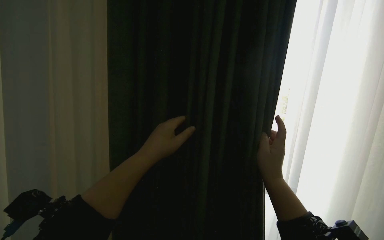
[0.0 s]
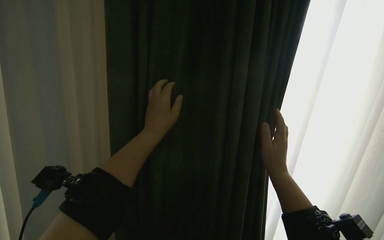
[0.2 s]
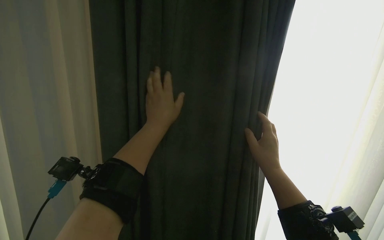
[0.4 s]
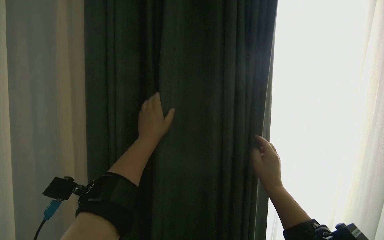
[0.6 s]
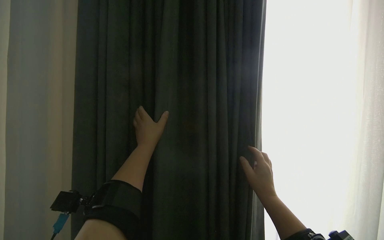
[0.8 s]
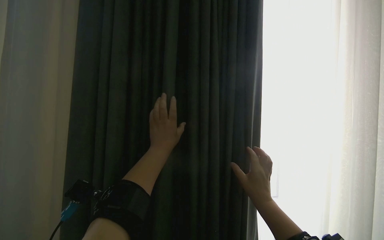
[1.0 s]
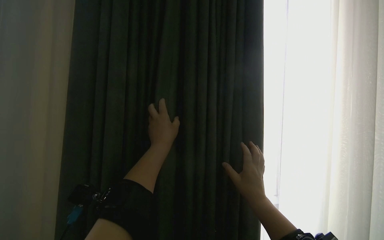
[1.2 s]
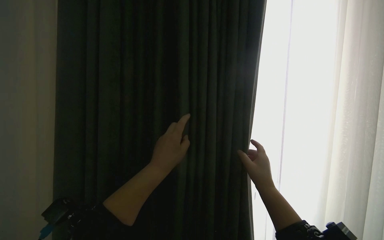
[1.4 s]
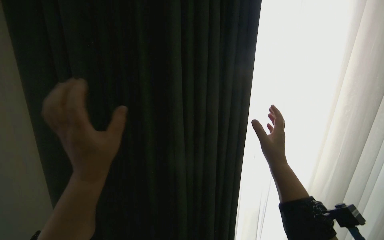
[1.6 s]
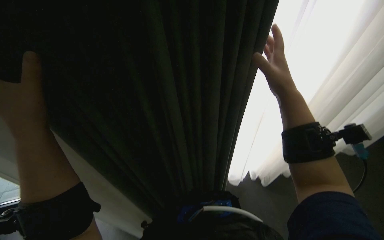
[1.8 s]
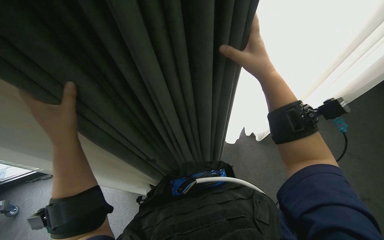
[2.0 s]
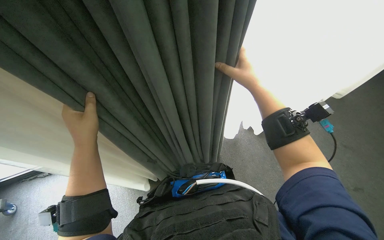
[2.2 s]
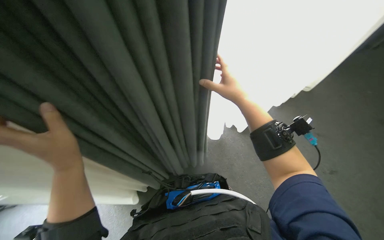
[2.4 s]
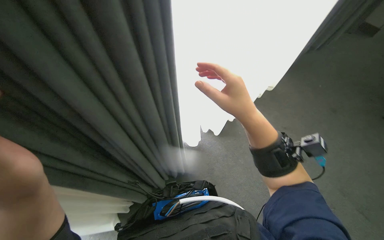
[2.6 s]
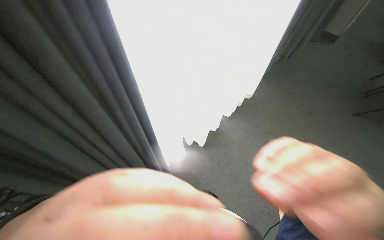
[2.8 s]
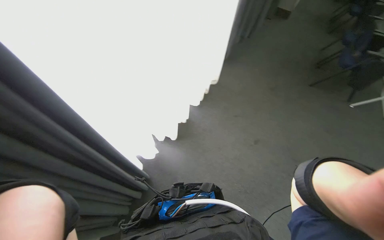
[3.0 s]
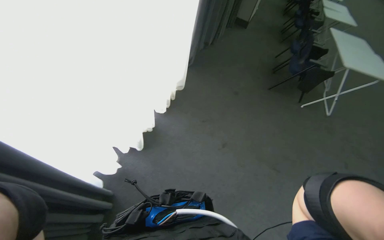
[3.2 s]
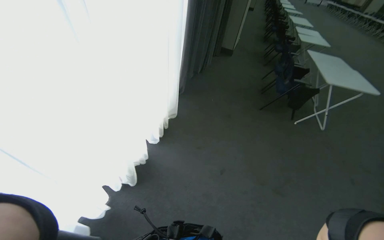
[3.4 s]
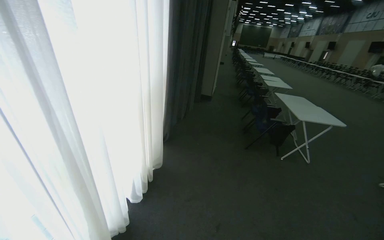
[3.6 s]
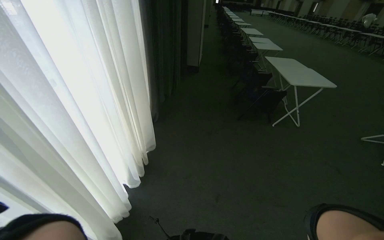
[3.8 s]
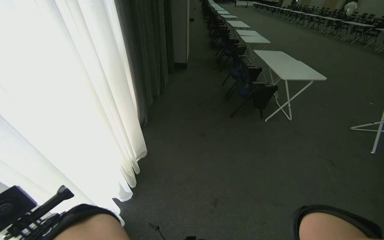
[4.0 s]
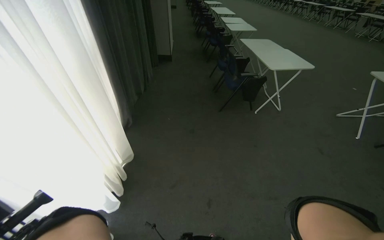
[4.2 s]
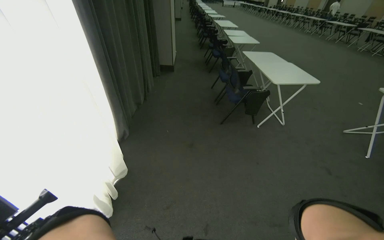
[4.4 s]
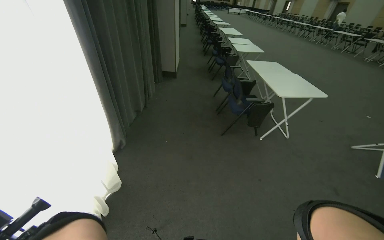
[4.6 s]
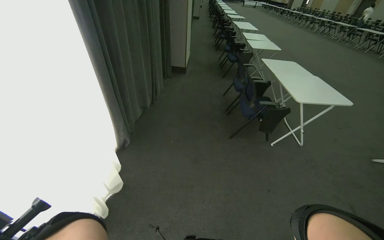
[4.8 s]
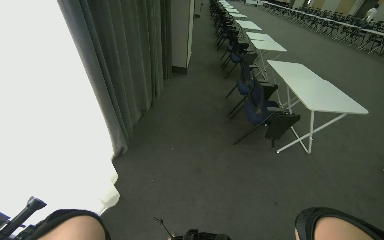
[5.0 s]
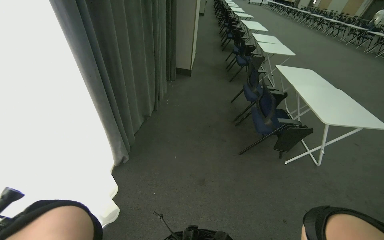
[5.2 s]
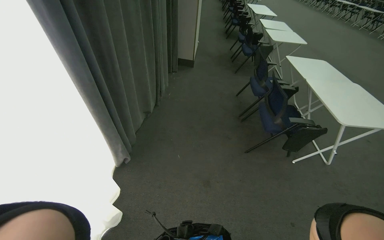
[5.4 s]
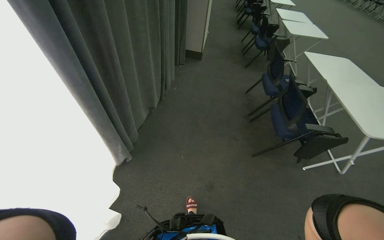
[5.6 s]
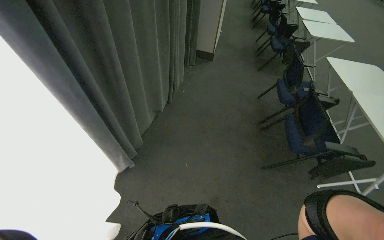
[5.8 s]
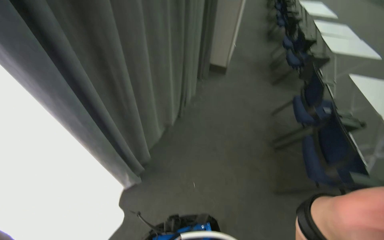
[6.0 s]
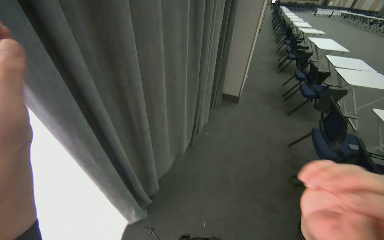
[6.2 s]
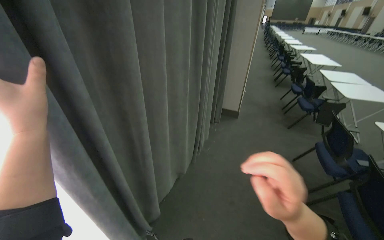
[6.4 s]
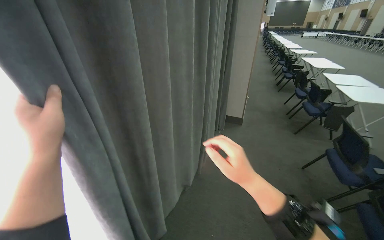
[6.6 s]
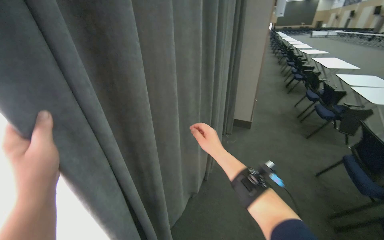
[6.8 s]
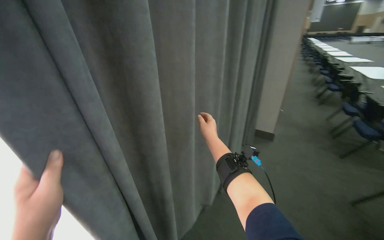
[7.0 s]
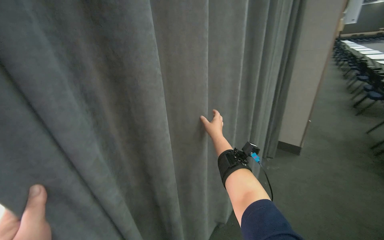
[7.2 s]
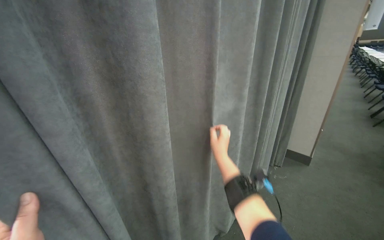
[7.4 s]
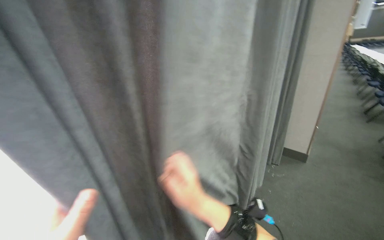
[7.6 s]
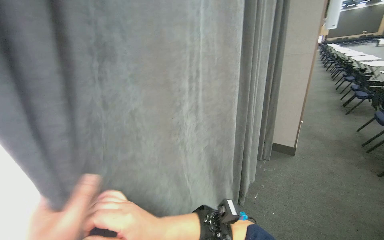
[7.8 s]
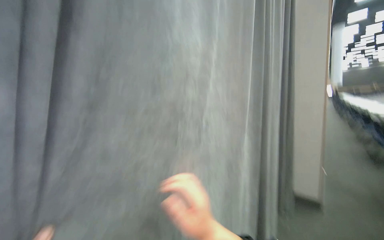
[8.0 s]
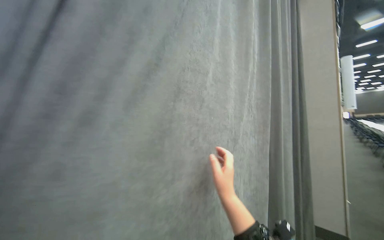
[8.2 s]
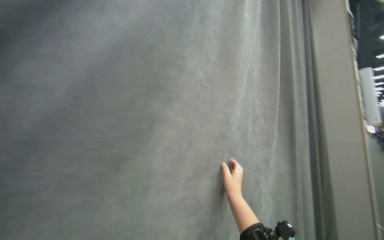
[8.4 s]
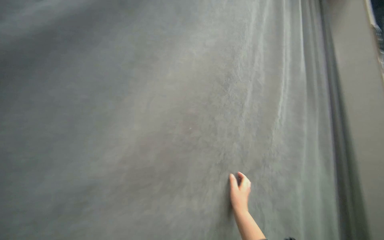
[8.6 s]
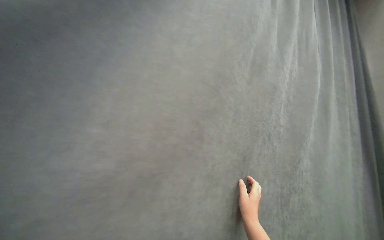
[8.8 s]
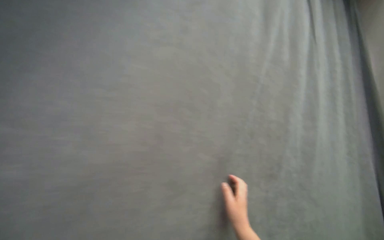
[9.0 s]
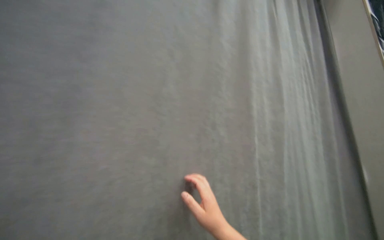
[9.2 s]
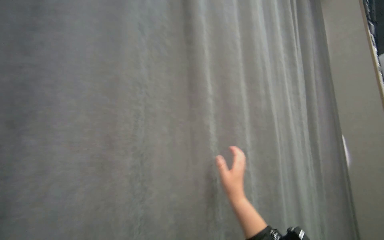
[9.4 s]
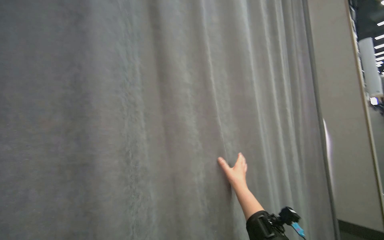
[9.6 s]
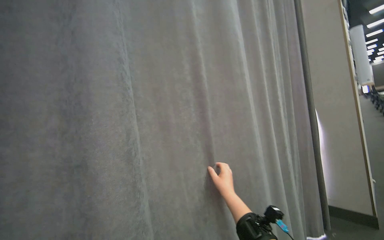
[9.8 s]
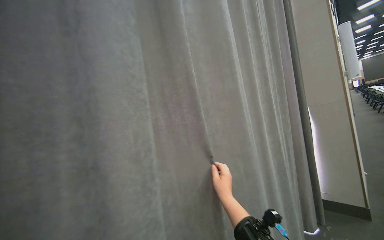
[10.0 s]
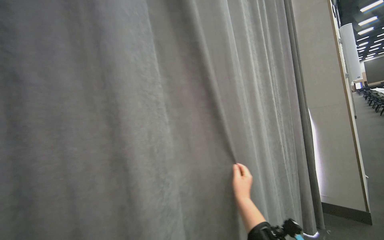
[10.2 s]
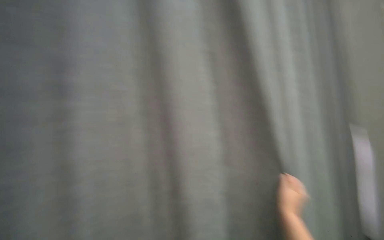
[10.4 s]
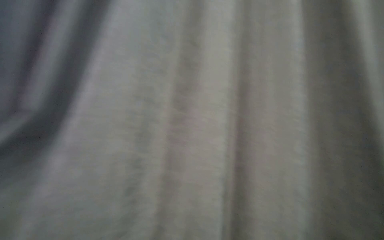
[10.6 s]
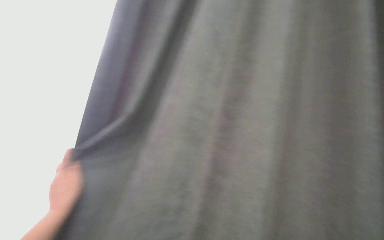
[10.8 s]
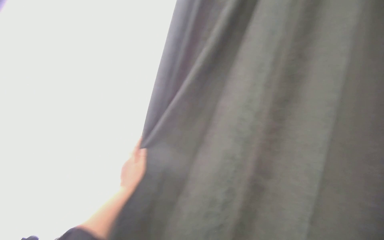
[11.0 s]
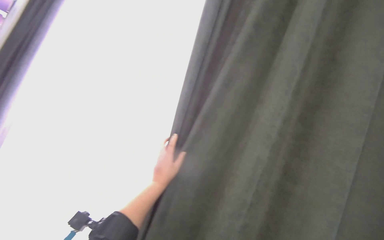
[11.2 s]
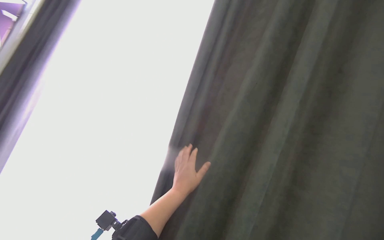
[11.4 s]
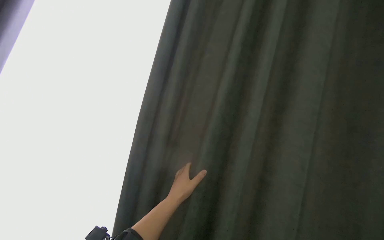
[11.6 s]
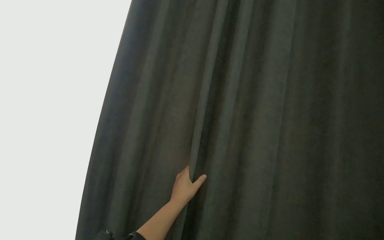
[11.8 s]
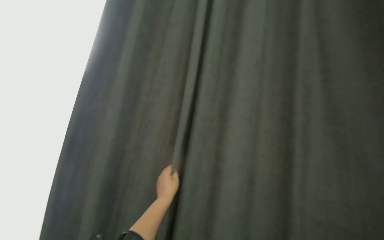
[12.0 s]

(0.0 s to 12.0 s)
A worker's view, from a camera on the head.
Job: organizing items.
The whole recording: Pulling room curtains. The worker pulls and adjusts the grey and white curtains across the window.
0.0 s - 1.6 s: The camera pitches downward, by approximately 30 degrees.
1.6 s - 3.0 s: The wearer looks roughly 40 degrees further to the right. The view tilts approximately 40 degrees downward.
3.0 s - 4.4 s: The camera is carried about 70 cm. The wearer looks some 35 degrees further to the right. The camera pitches upward, by roughly 15 degrees.
4.4 s - 6.0 s: The camera travels approximately 1 m. The head turns to the left by roughly 20 degrees.
6.0 s - 7.6 s: The view swings about 25 degrees to the left. The view tilts approximately 25 degrees upward.
9.0 s - 10.4 s: The right hand shifts approximately 25 cm to the right.
10.4 s - 12.0 s: The head turns to the left by some 30 degrees.

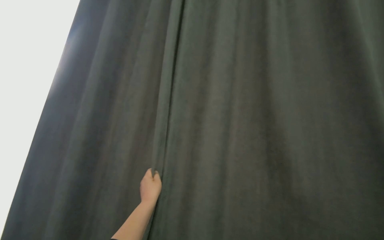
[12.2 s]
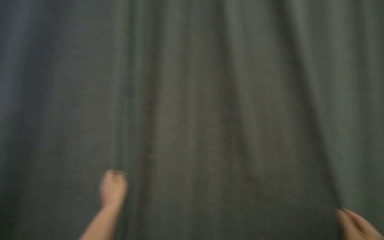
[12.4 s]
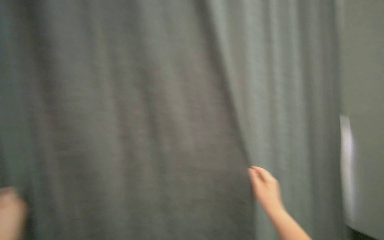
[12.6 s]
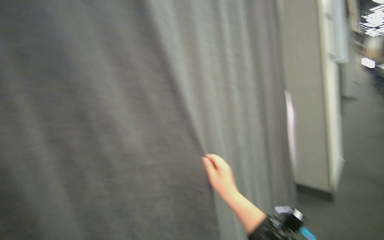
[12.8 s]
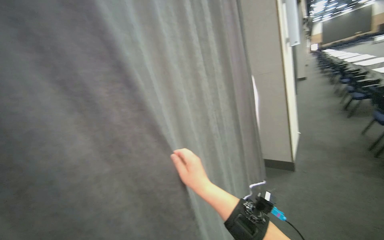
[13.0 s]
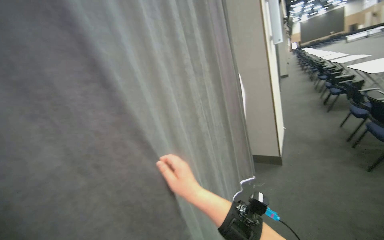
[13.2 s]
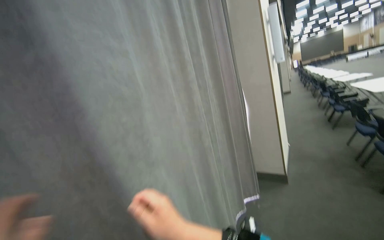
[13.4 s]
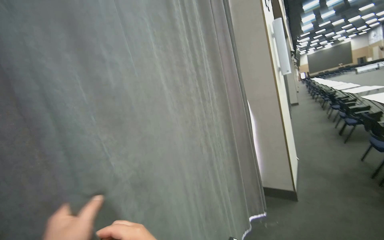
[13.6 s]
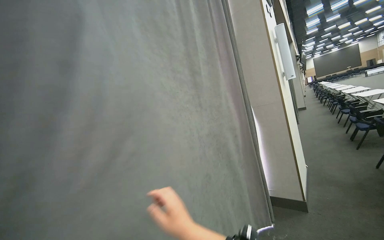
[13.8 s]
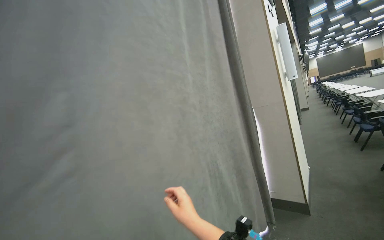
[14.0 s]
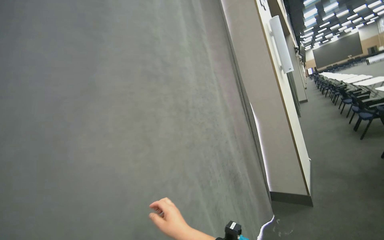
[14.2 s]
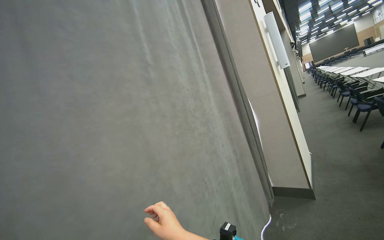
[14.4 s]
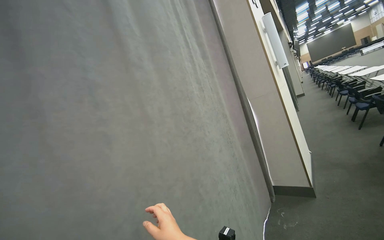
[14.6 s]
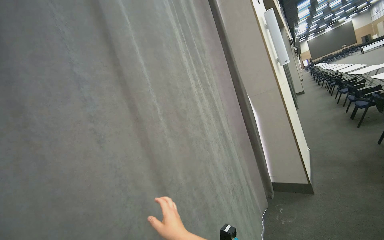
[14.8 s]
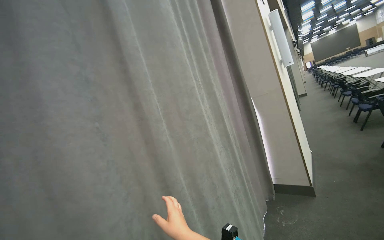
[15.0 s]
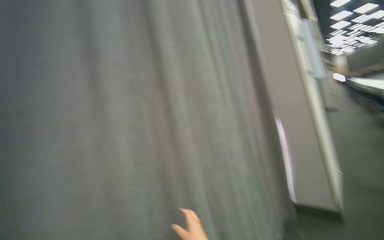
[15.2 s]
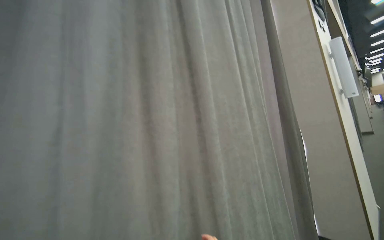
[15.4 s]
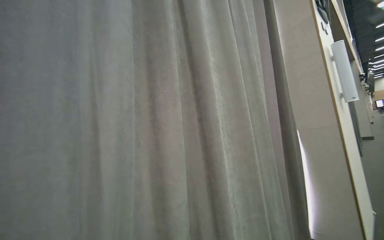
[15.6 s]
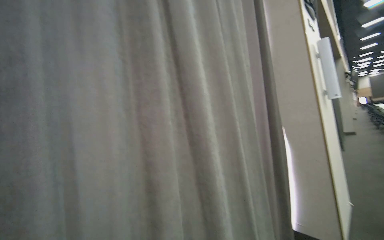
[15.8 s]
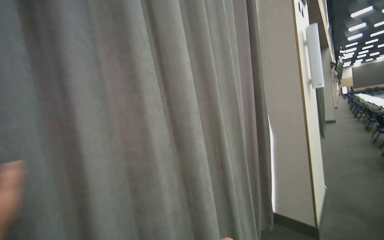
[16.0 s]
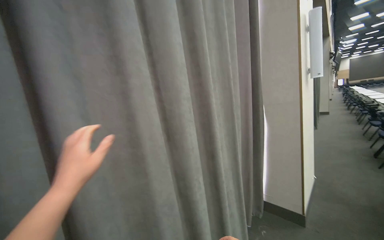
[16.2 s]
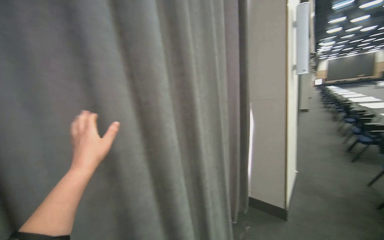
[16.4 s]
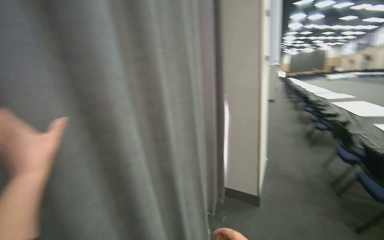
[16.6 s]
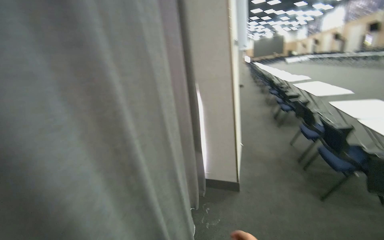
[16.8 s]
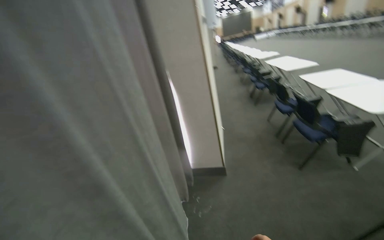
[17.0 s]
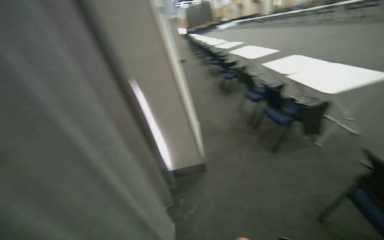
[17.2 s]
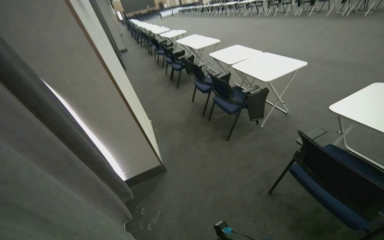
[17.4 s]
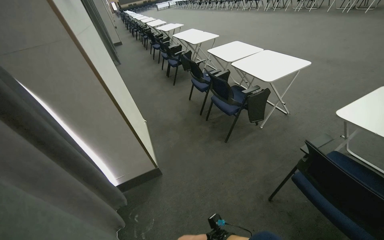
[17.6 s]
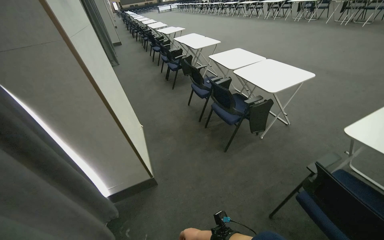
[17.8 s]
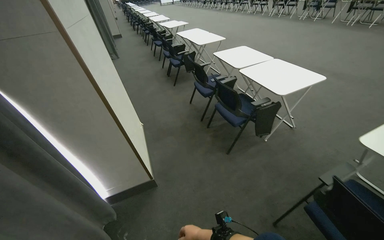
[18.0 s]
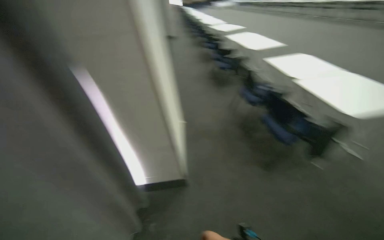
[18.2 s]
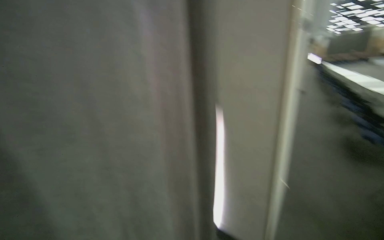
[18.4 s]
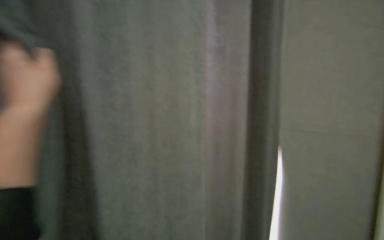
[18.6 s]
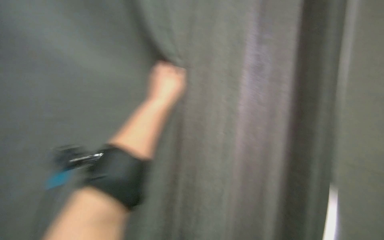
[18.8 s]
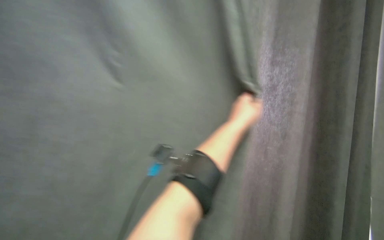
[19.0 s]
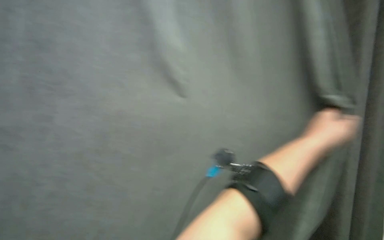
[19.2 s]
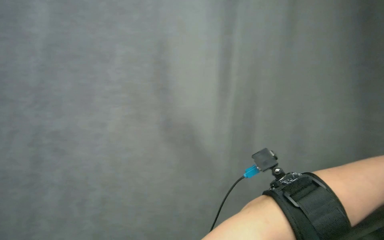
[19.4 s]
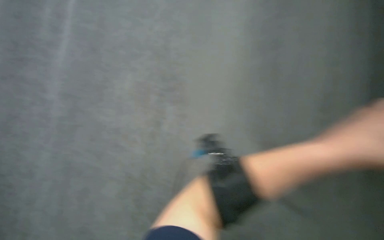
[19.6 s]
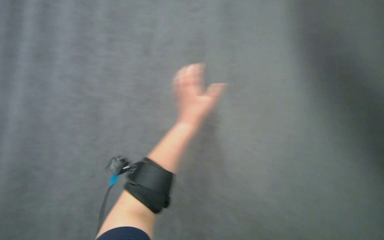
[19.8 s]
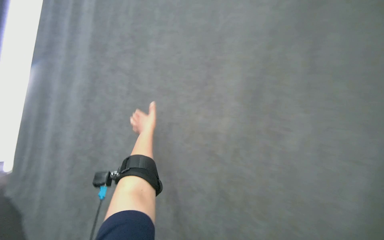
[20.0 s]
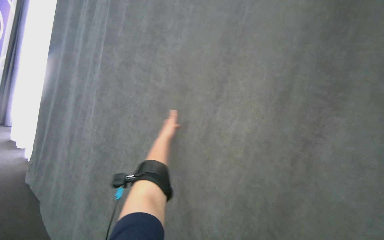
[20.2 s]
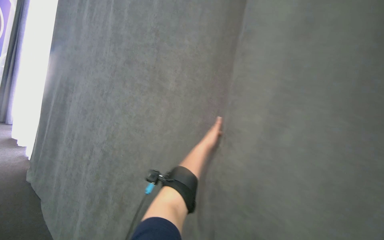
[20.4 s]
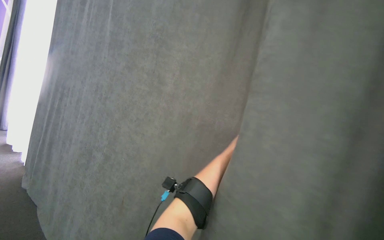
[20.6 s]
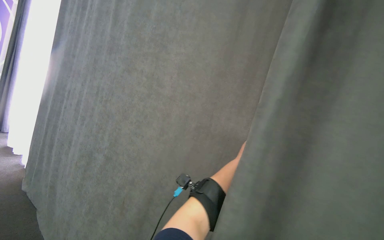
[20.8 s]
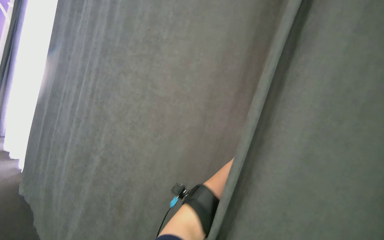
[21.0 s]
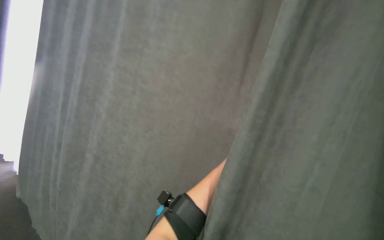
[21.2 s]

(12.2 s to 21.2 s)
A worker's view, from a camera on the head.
Job: organizing items.
The whole recording: Pulling room curtains. The worker pulls and adjusts the grey and white curtains across the window.
12.2 s - 13.8 s: The wearer looks about 55 degrees further to the right.
15.2 s - 16.6 s: The view pans to the right by roughly 15 degrees. The wearer looks some 15 degrees further downward.
16.6 s - 18.2 s: The head travels roughly 90 cm. The head turns to the right by approximately 35 degrees. The view tips downward by approximately 15 degrees.
18.2 s - 19.8 s: The wearer looks about 120 degrees further to the left. The view tips upward by roughly 35 degrees.
